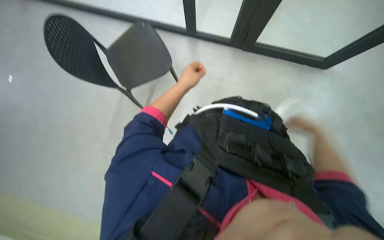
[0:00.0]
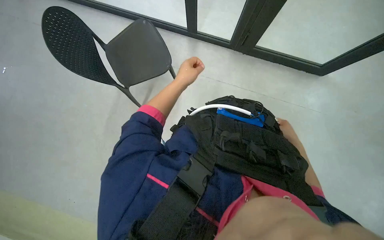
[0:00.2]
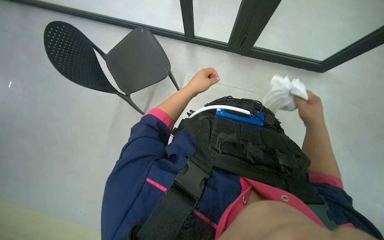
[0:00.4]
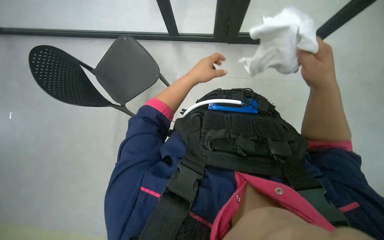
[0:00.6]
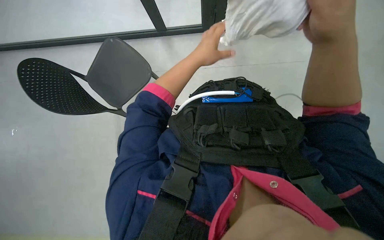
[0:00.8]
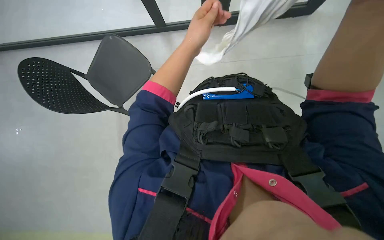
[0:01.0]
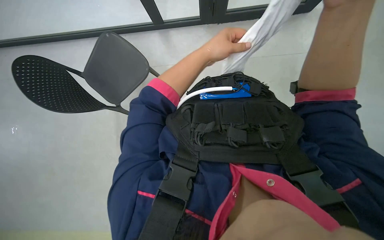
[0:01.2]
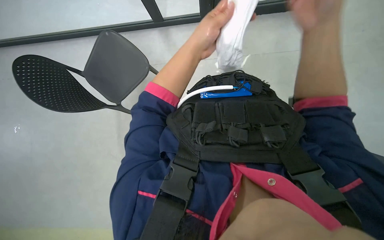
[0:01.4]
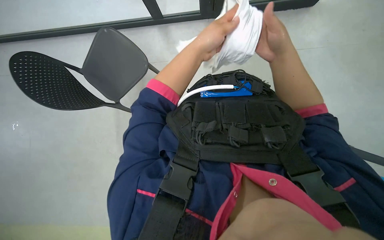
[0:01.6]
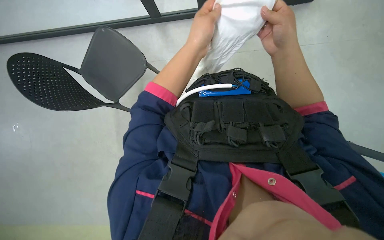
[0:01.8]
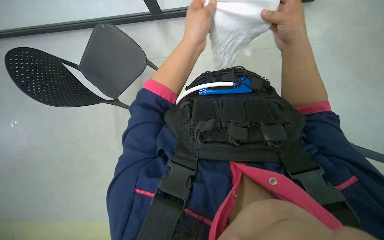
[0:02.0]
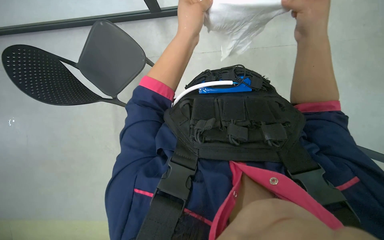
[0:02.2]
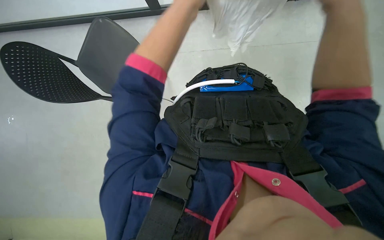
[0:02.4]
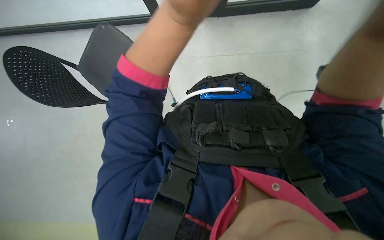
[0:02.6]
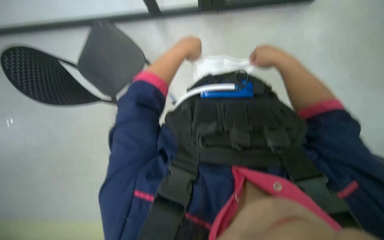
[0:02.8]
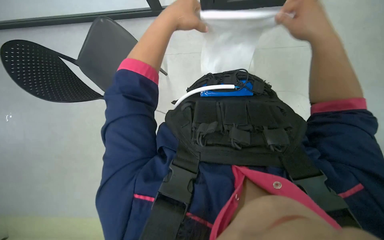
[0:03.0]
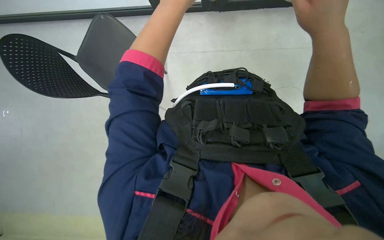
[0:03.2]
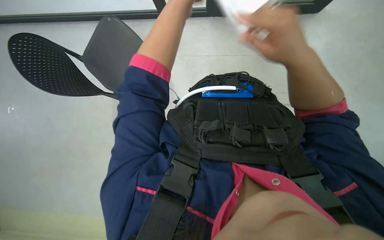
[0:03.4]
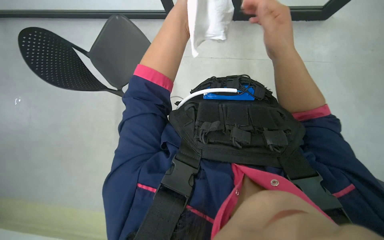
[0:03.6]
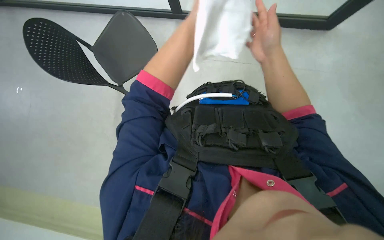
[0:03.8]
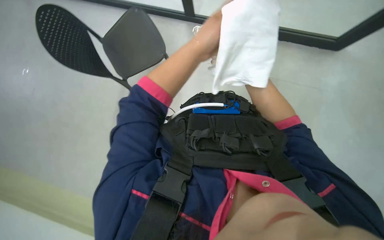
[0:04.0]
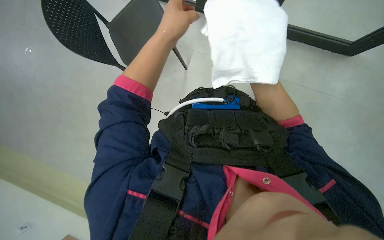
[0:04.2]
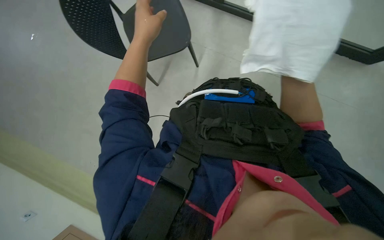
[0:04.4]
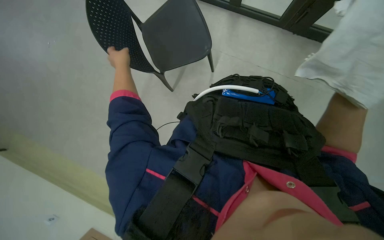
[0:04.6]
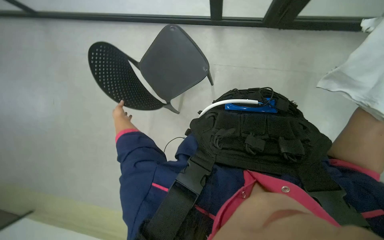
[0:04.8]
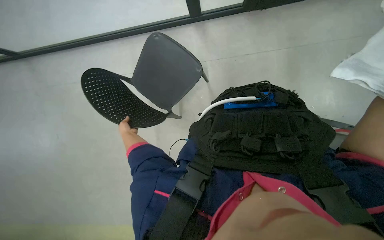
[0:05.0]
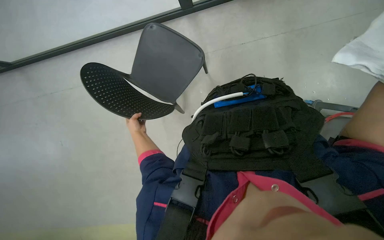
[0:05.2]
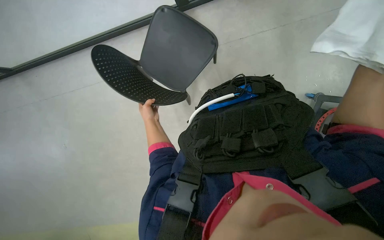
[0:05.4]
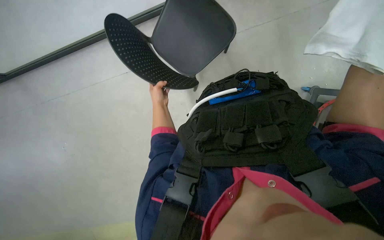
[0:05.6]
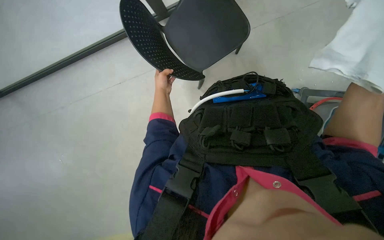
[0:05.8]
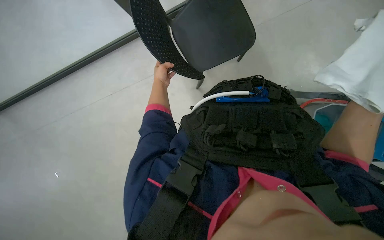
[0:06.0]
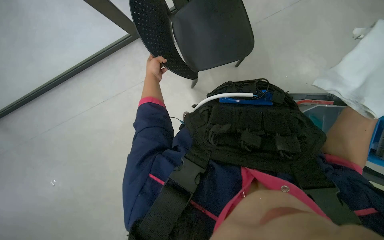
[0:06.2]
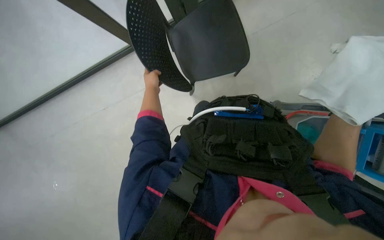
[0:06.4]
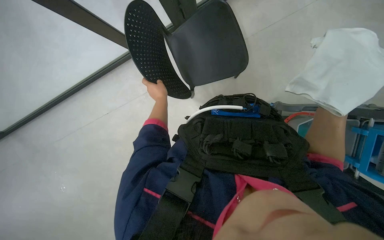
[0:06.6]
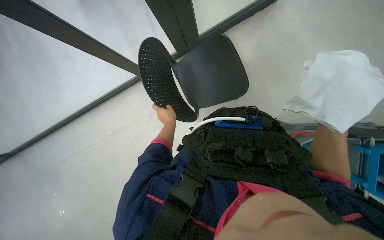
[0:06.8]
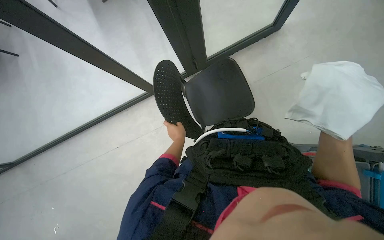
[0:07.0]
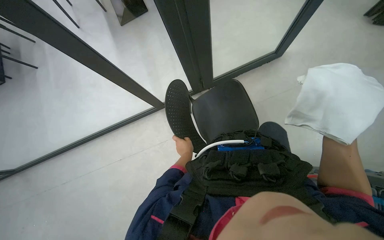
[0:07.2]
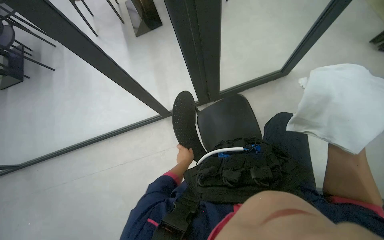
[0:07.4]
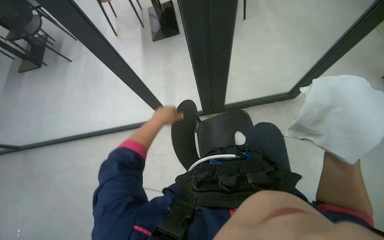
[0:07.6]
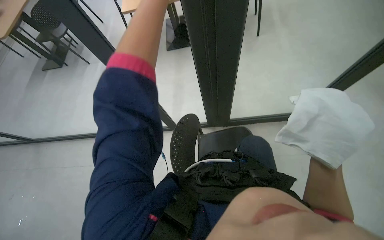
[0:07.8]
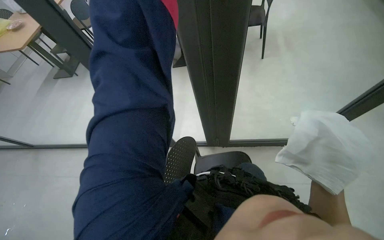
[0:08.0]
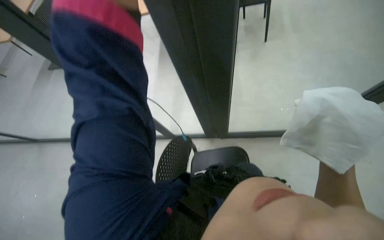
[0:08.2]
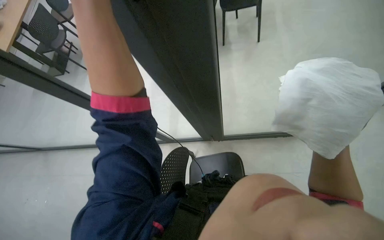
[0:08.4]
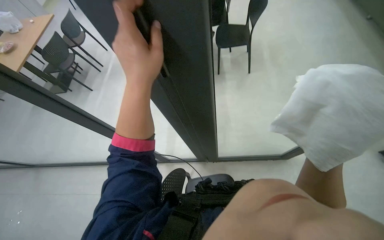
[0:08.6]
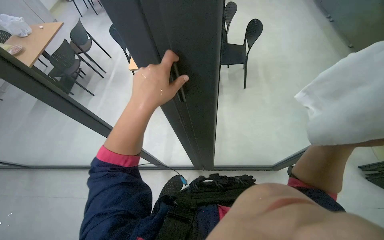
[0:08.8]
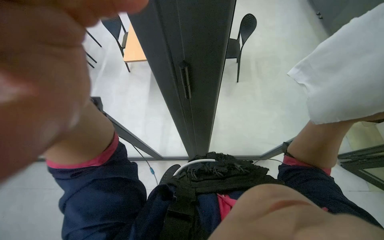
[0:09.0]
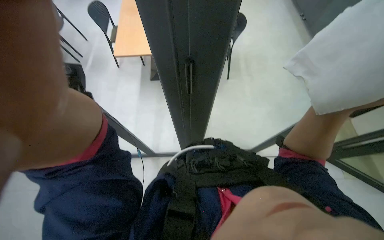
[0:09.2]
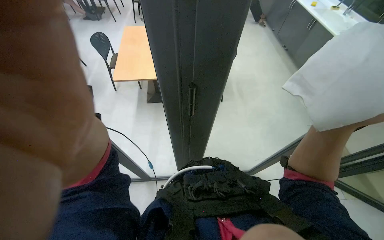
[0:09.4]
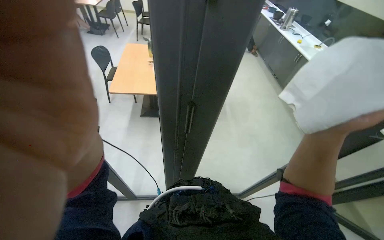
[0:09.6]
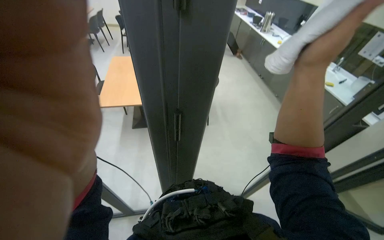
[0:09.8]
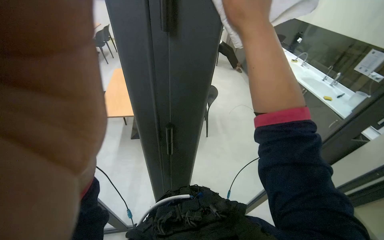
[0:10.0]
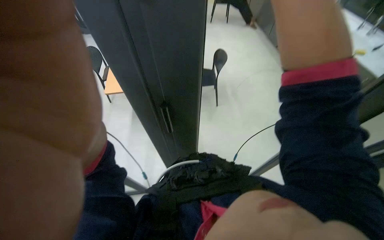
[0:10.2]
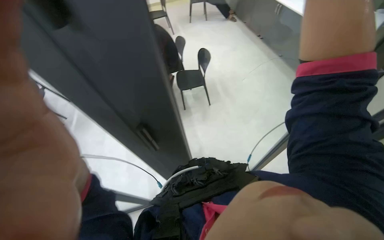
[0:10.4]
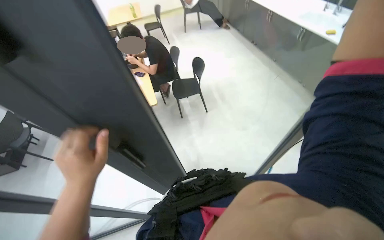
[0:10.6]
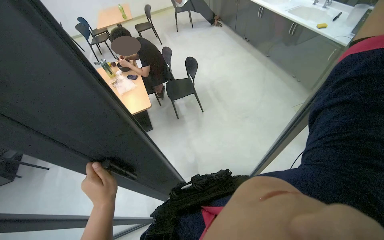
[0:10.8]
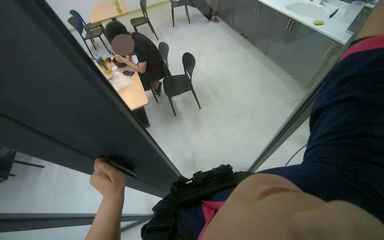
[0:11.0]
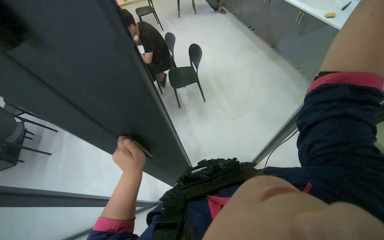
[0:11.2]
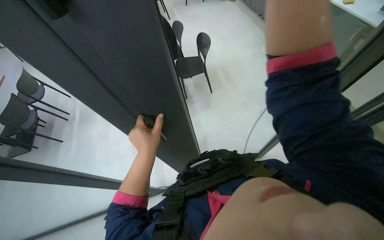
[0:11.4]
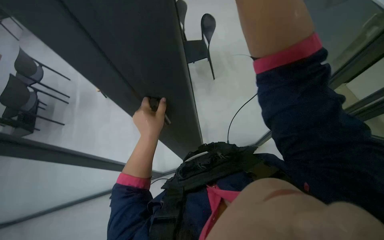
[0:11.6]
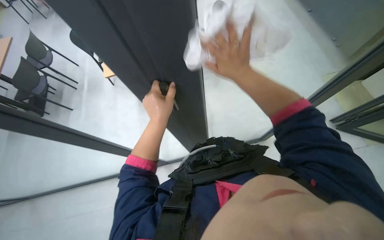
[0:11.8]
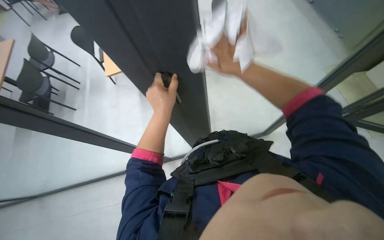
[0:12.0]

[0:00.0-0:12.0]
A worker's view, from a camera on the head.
Job: wiping surfaces.
The whole recording: Wiping glass partition. The worker wipes the glass partition with a white cloth.
0:00.0 to 0:01.6: The left hand shifts roughly 20 cm to the right and nearer to the camera.
0:01.6 to 0:03.0: The left hand moves nearer and farther over roughly 15 cm, changing direction 2 times.
0:03.0 to 0:04.4: The left hand heads to the left, covering roughly 10 cm.
0:04.4 to 0:06.0: The left hand moves farther from the camera, roughly 15 cm.
0:06.0 to 0:07.6: The wearer looks some 35 degrees further upward.
0:09.0 to 0:10.4: The view tips upward by roughly 15 degrees.
0:10.4 to 0:12.0: The camera pitches downward, by some 10 degrees.

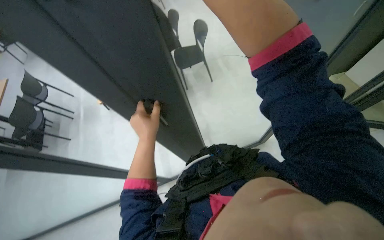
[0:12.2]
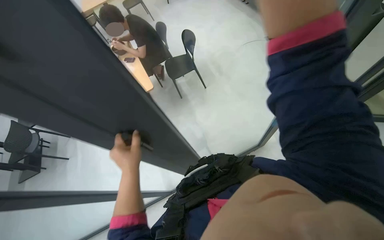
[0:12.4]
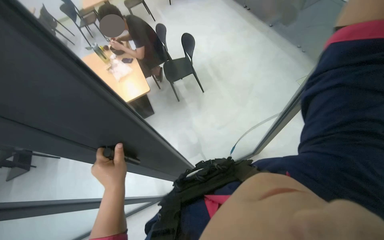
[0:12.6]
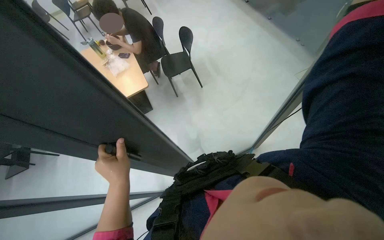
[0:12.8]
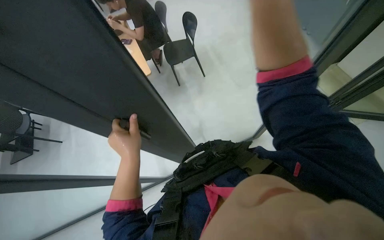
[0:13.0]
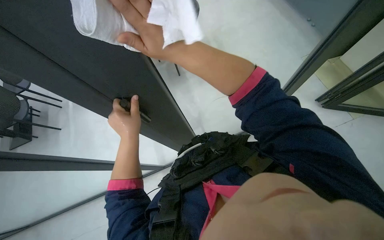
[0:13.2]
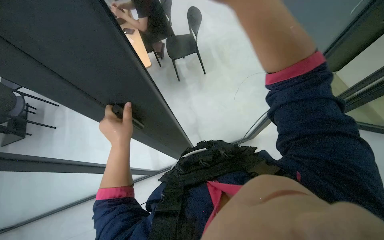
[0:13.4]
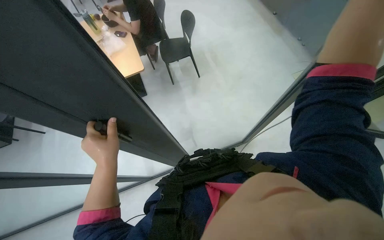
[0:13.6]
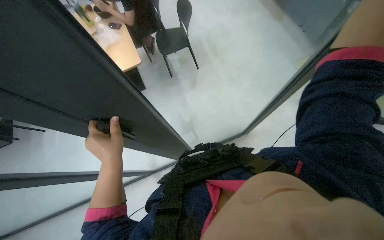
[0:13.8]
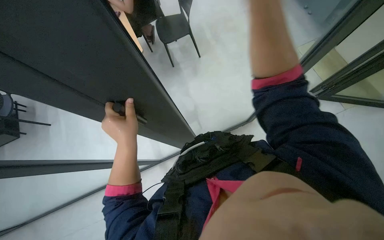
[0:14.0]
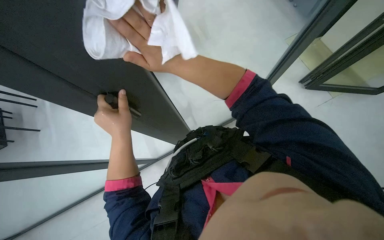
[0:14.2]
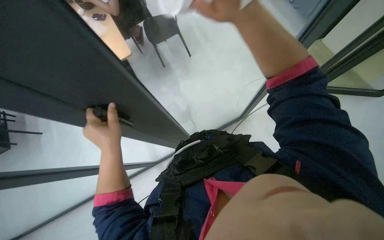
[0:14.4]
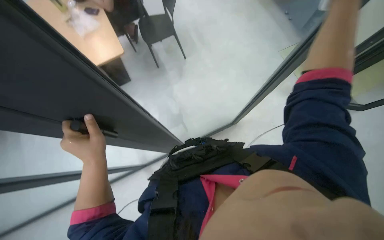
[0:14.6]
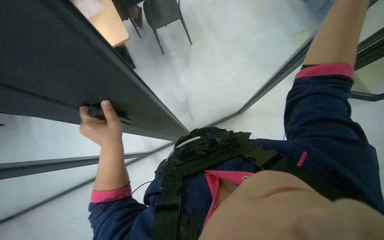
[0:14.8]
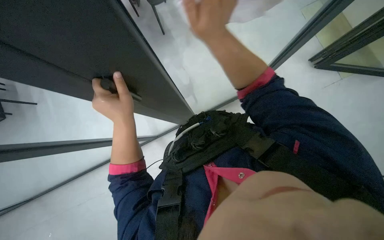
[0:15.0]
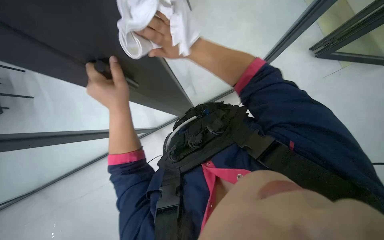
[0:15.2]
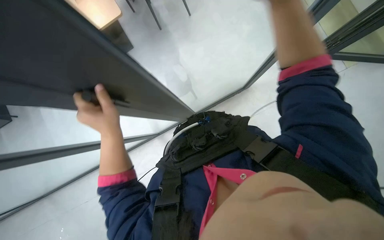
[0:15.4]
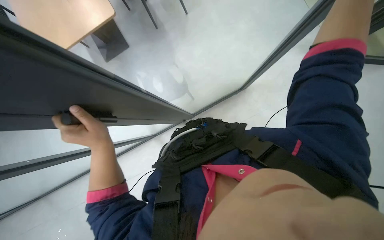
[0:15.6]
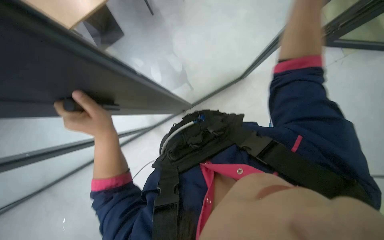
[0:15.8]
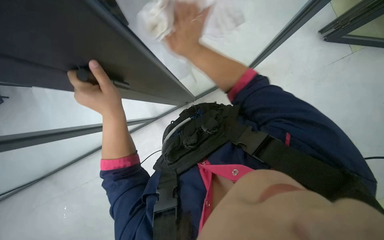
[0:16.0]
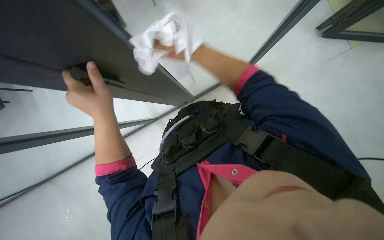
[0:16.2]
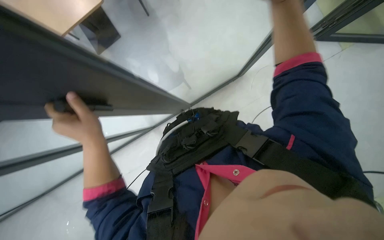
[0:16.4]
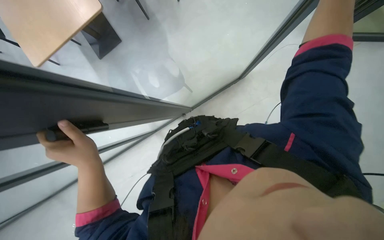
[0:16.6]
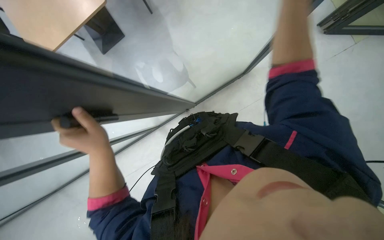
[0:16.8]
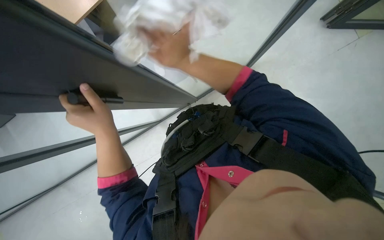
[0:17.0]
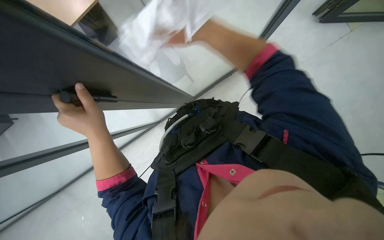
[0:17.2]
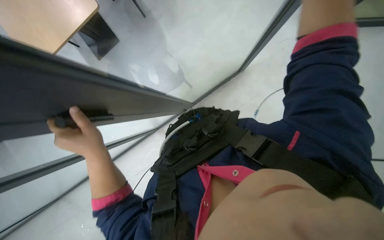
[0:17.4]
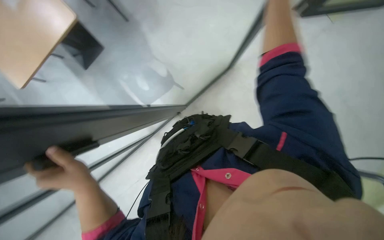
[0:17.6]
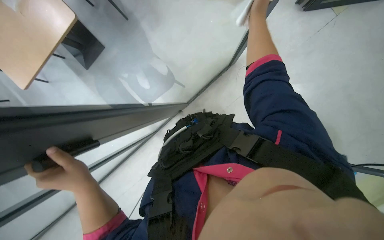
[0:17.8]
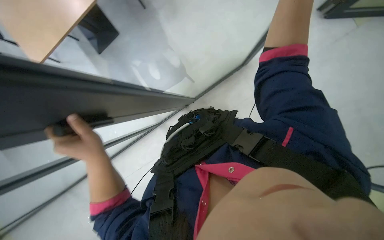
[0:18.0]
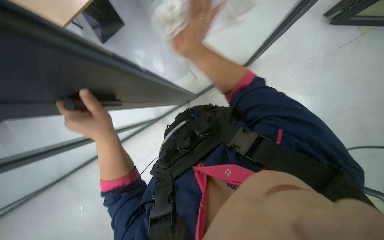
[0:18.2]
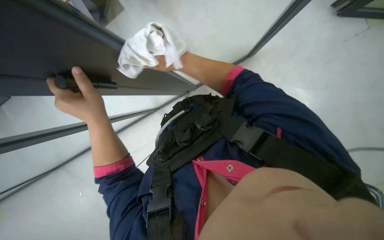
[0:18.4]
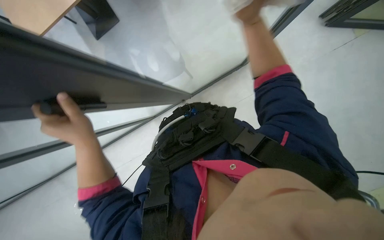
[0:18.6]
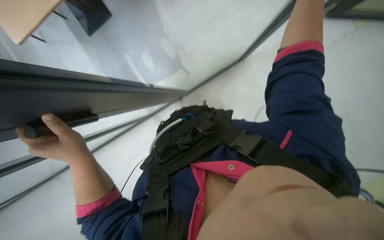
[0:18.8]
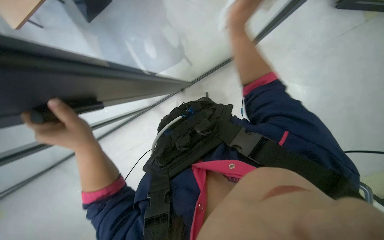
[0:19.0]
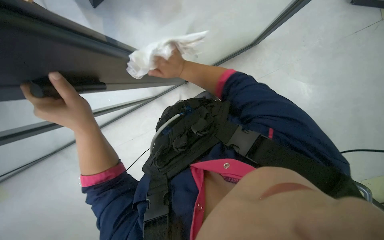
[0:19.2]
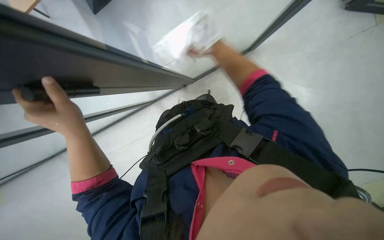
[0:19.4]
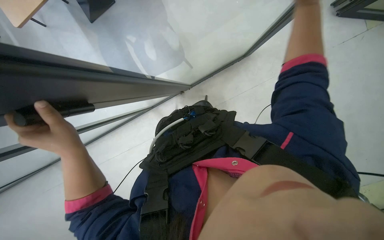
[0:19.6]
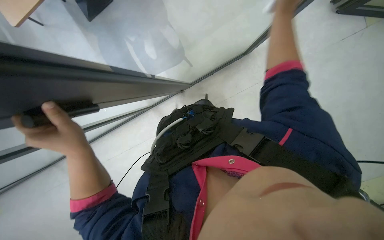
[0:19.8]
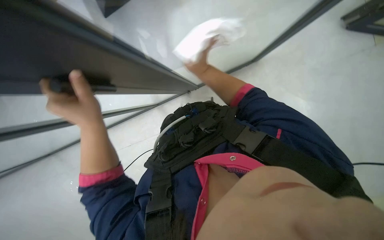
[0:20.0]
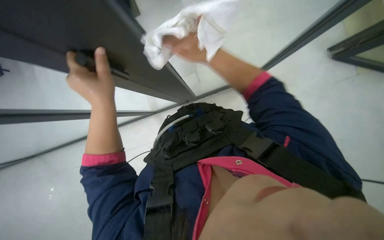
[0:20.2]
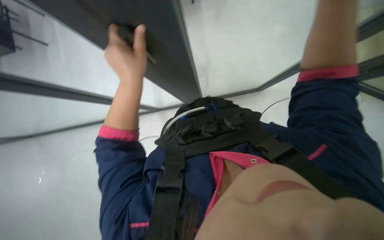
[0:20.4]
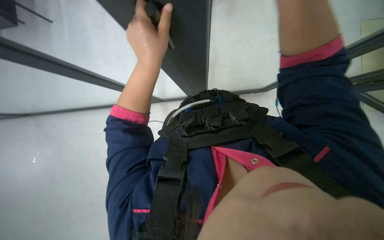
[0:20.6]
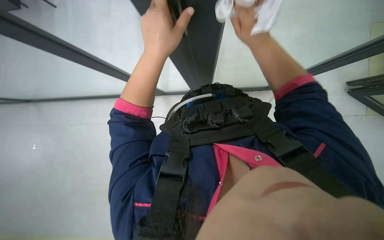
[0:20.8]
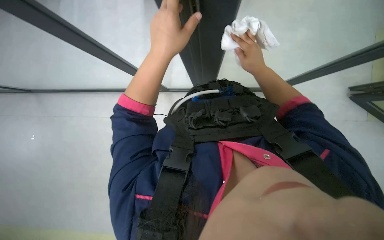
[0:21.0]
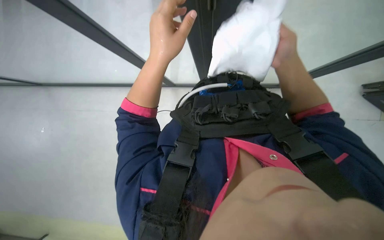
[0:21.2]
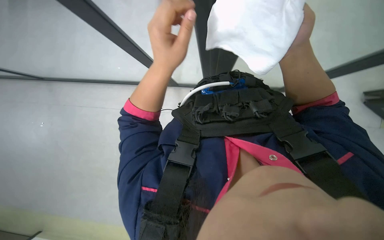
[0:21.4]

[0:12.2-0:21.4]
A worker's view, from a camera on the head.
Job: wiping surfaces.
The whole recording: Wiping glass partition. The worker wipes the glass partition with a white cloth.
0:13.8 to 0:15.2: The camera pitches downward, by some 20 degrees.
0:19.8 to 0:21.4: The scene rotates clockwise by about 30 degrees.
